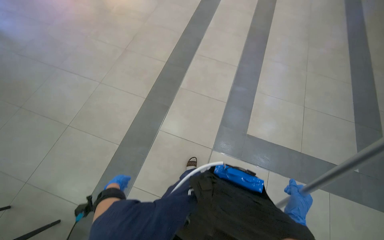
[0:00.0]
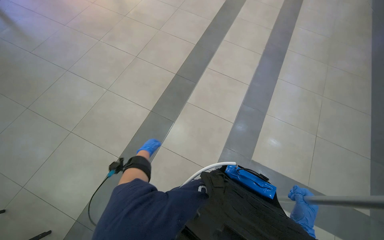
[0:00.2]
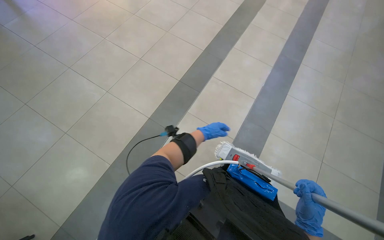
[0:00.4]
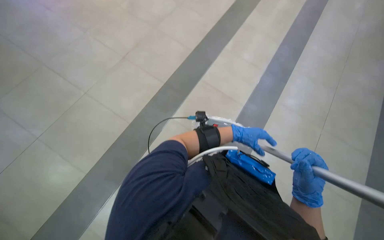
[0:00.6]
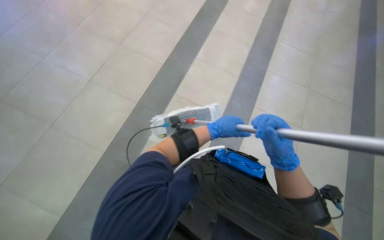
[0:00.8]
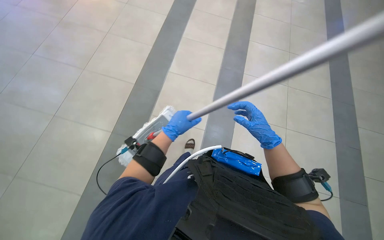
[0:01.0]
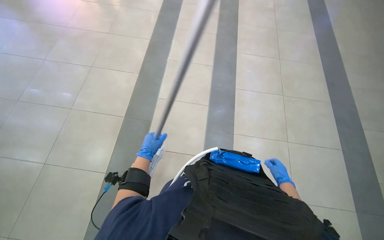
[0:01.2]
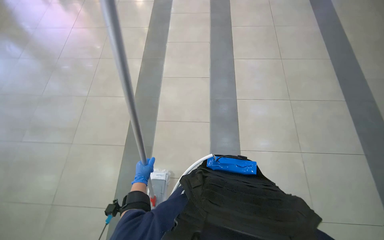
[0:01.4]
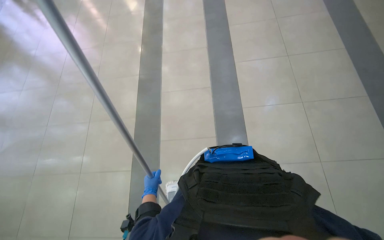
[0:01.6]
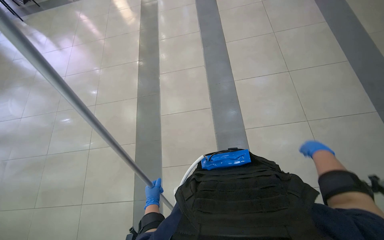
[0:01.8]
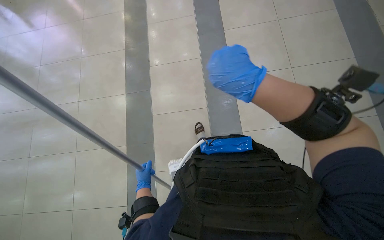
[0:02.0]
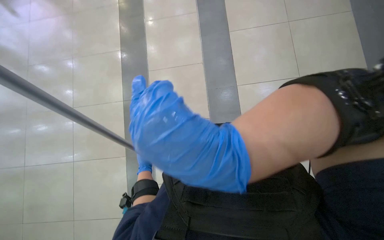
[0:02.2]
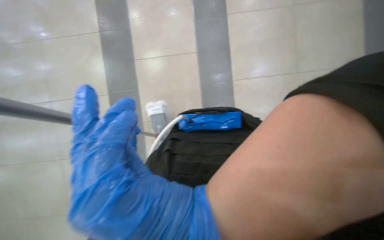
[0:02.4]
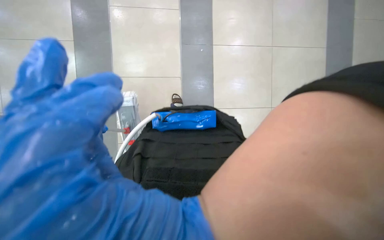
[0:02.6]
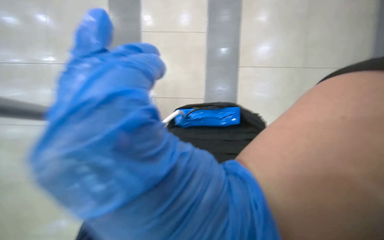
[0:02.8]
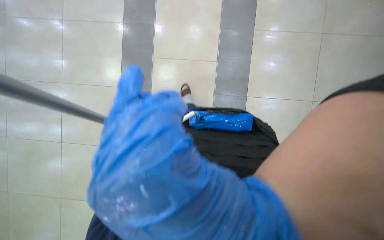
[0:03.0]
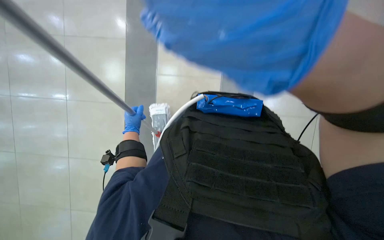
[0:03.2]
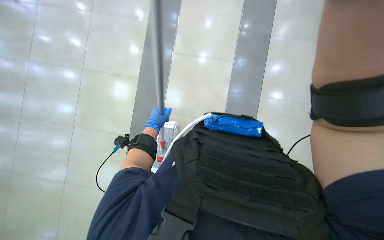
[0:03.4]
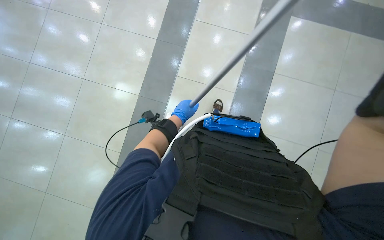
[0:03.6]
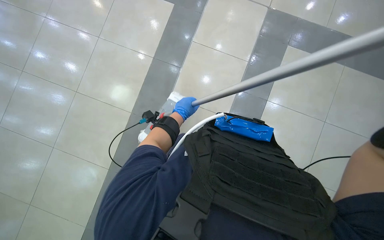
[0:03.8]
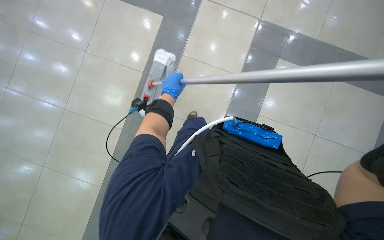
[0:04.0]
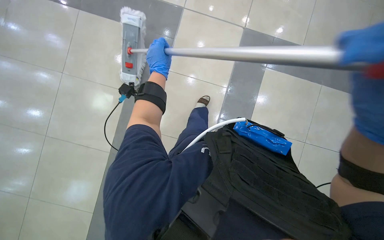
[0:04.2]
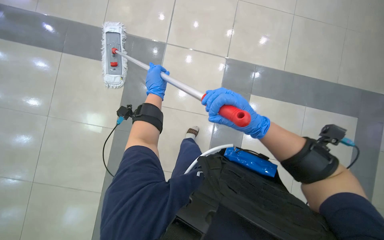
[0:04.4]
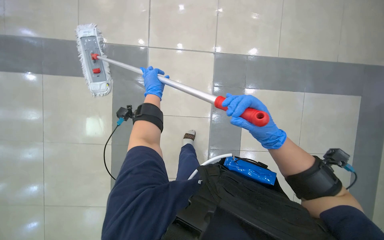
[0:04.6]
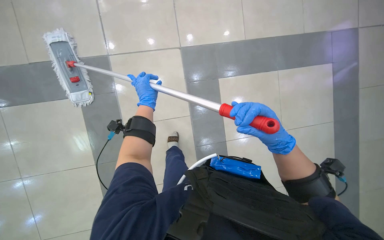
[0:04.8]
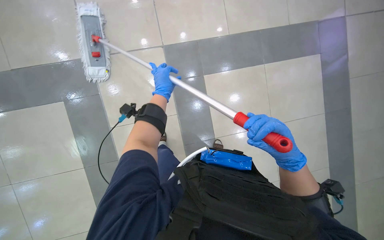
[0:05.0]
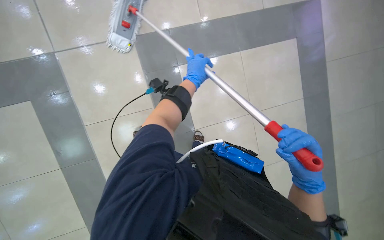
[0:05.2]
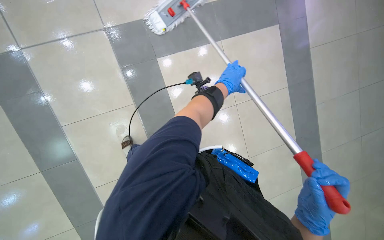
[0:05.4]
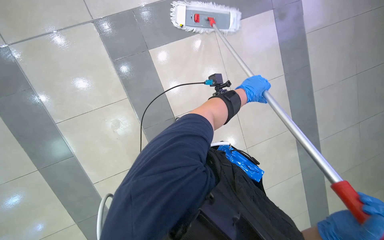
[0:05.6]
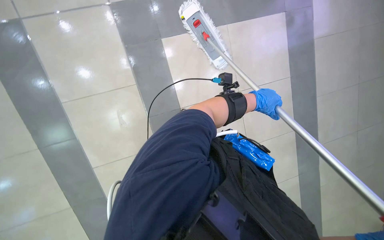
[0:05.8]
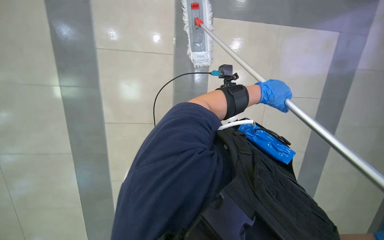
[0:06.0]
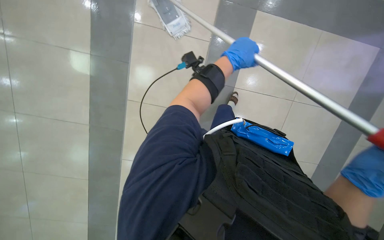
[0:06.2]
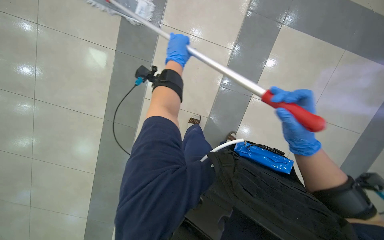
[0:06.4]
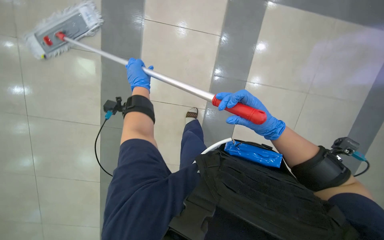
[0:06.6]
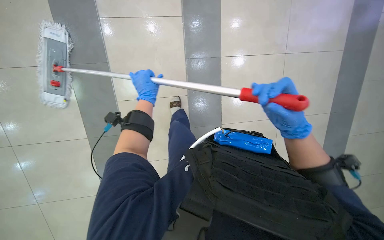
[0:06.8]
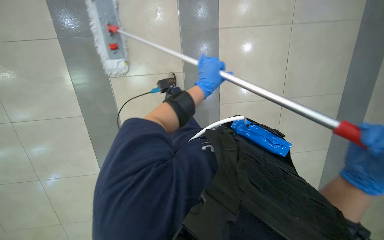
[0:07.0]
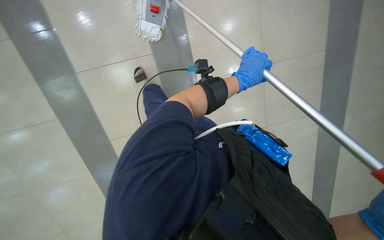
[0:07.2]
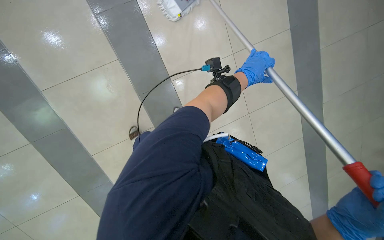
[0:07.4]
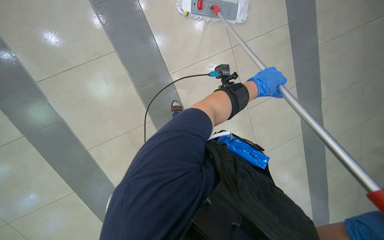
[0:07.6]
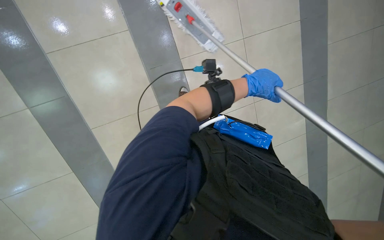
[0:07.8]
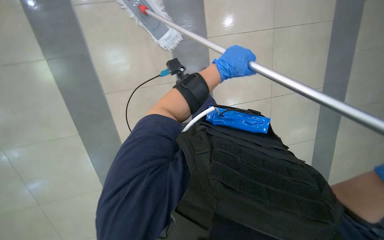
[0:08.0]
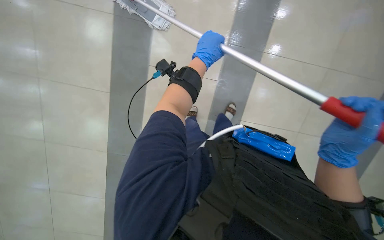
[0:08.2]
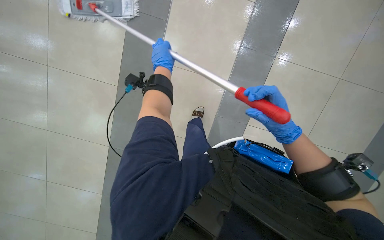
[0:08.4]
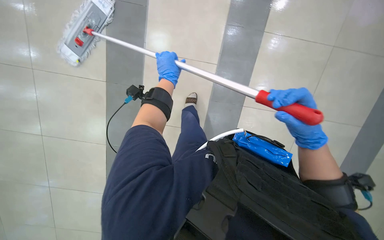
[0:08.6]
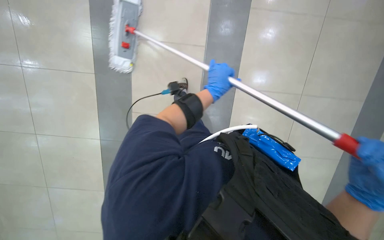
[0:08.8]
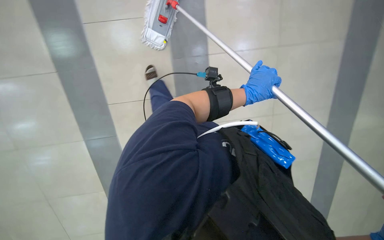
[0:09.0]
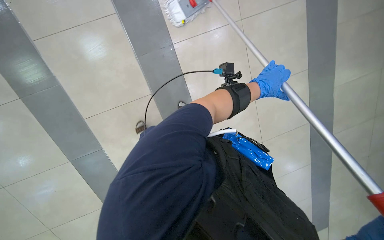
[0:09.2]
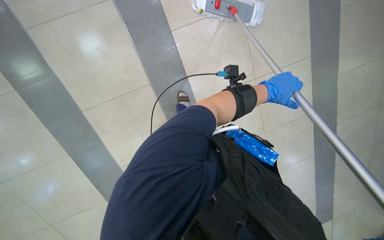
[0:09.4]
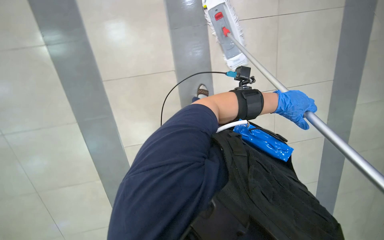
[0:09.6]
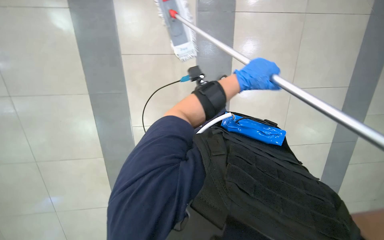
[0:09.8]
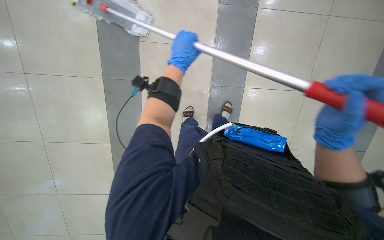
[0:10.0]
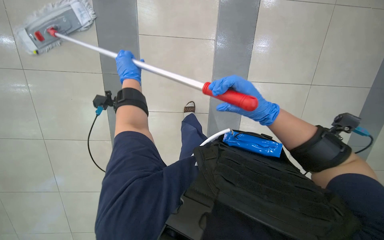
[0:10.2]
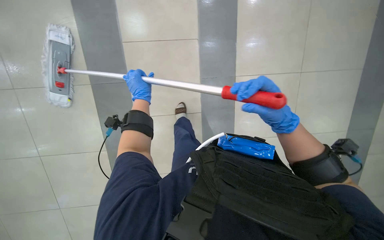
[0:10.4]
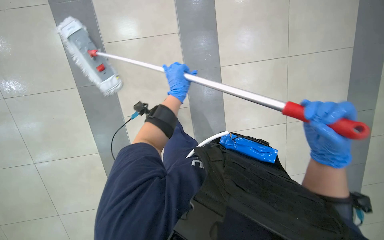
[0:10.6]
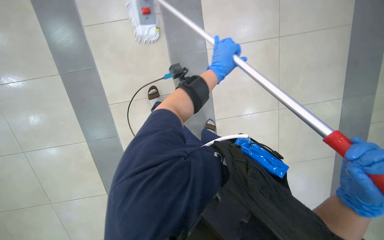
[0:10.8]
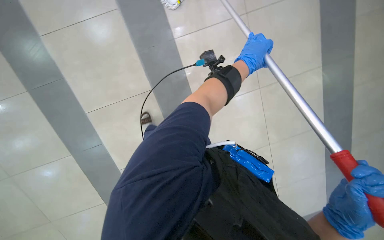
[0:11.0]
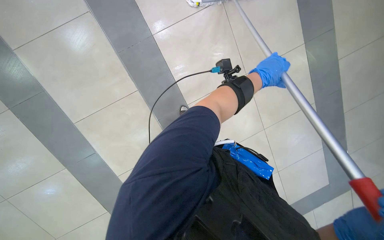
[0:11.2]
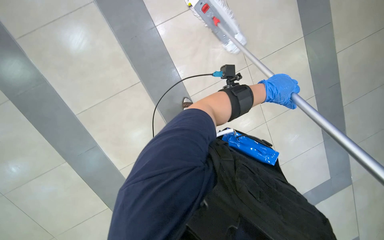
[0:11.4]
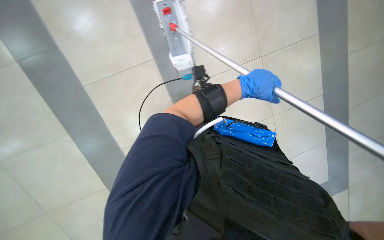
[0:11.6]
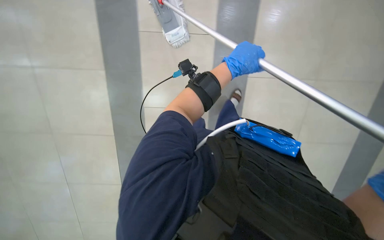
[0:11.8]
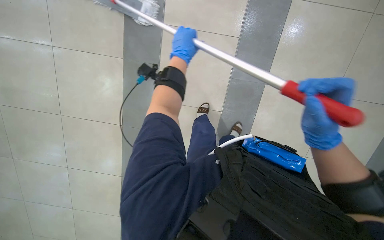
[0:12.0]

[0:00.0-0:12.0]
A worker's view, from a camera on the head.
Job: mopping floor.
The whole recording: Mopping floor with cleaning cart. The worker mops the floor, occasionally picking up debris and wringing the mop head using the cleaning cart.
0:00.0 to 0:01.6: The wearer moves about 60 cm.
0:03.0 to 0:04.4: The camera pitches upward, by about 25 degrees.
0:06.0 to 0:07.6: The left hand shifts some 10 cm farther from the camera, and moves approximately 40 cm to the left and comes back.
0:07.6 to 0:09.0: The head turns to the left by roughly 20 degrees. The view tilts about 15 degrees downward. The left hand goes to the left and returns, about 40 cm each way.
0:09.0 to 0:10.4: The left hand shifts approximately 40 cm to the left and farther from the camera.

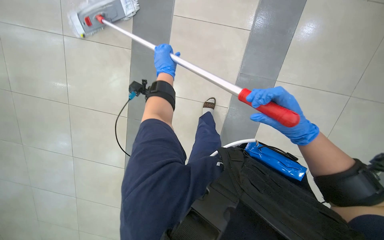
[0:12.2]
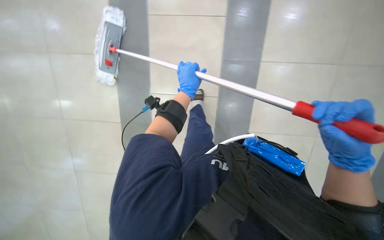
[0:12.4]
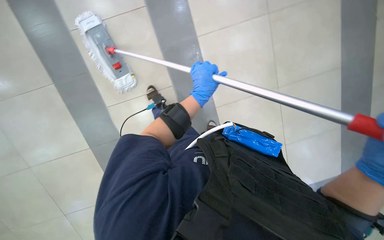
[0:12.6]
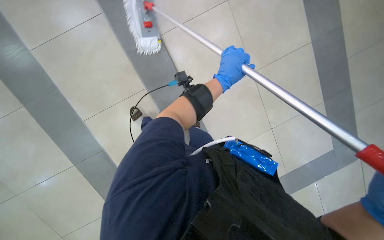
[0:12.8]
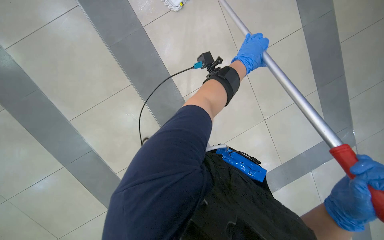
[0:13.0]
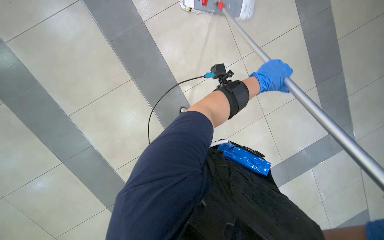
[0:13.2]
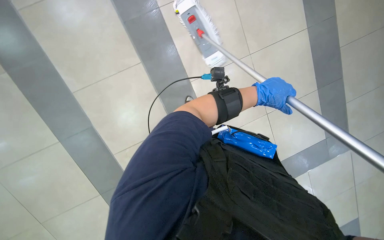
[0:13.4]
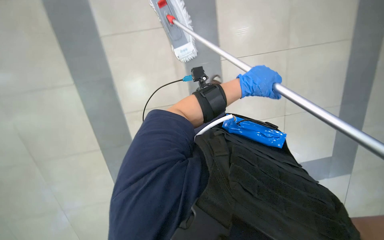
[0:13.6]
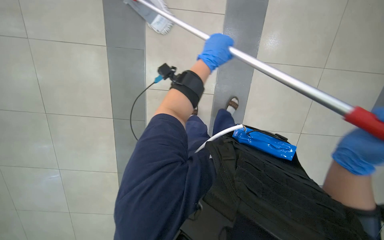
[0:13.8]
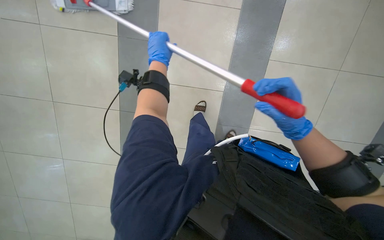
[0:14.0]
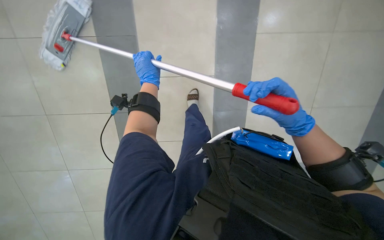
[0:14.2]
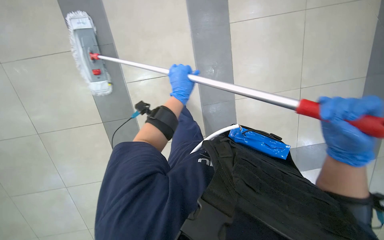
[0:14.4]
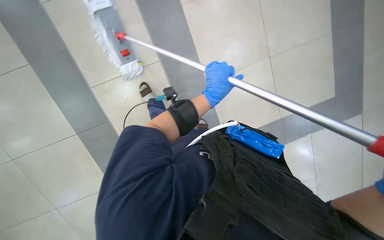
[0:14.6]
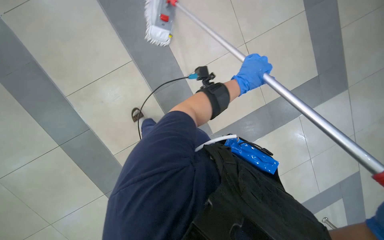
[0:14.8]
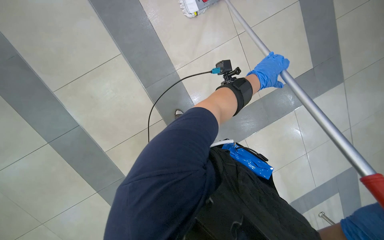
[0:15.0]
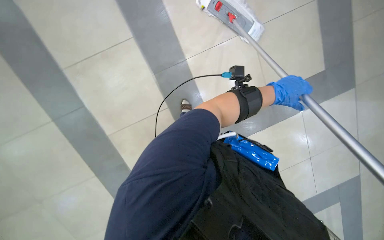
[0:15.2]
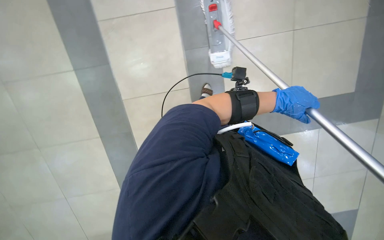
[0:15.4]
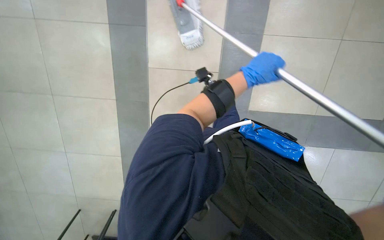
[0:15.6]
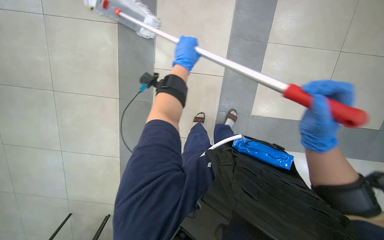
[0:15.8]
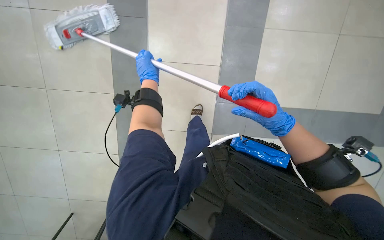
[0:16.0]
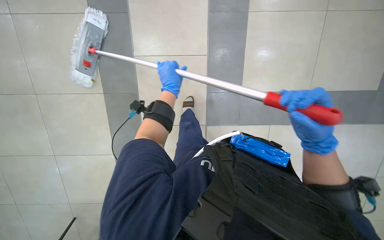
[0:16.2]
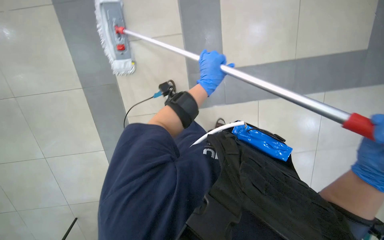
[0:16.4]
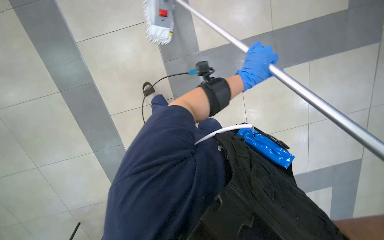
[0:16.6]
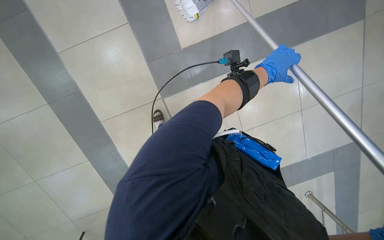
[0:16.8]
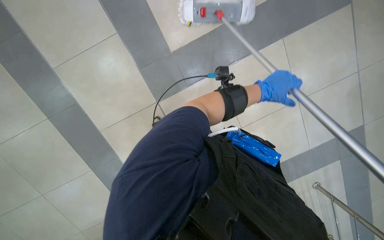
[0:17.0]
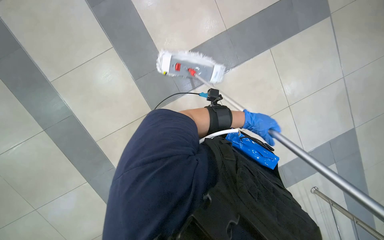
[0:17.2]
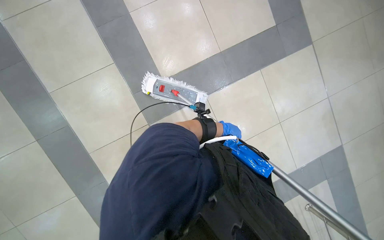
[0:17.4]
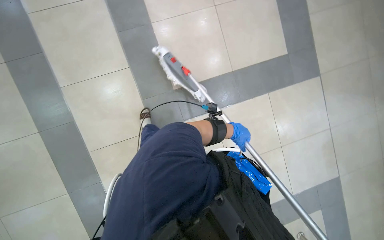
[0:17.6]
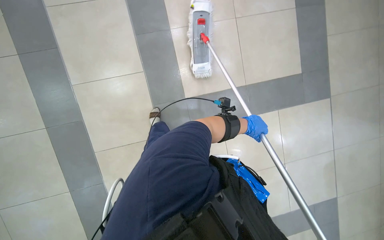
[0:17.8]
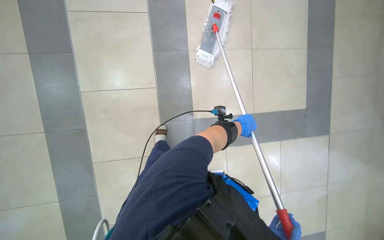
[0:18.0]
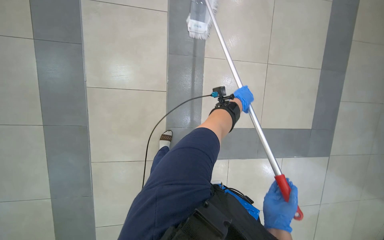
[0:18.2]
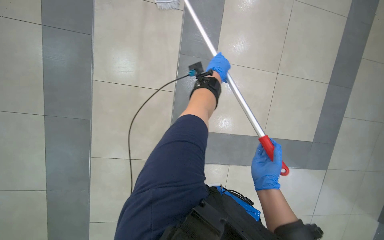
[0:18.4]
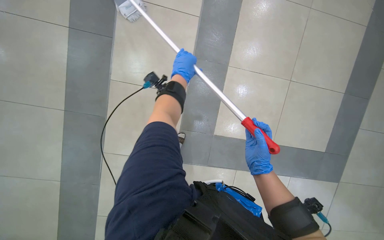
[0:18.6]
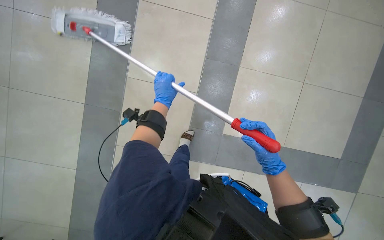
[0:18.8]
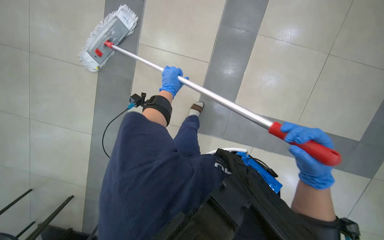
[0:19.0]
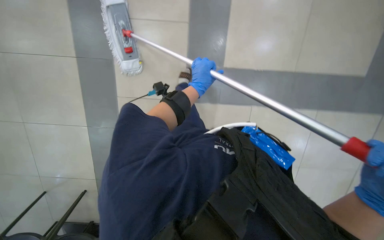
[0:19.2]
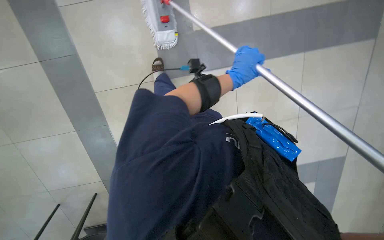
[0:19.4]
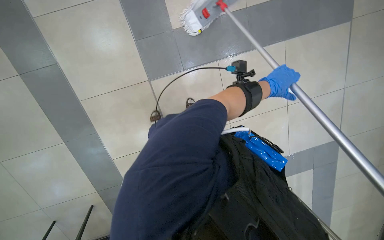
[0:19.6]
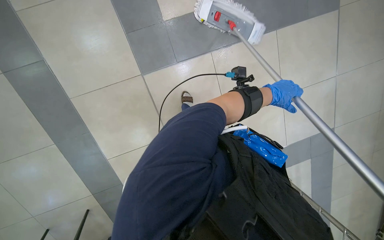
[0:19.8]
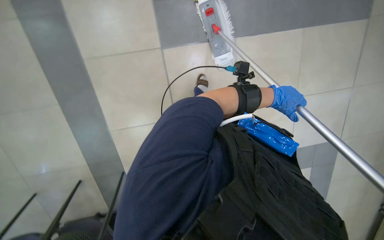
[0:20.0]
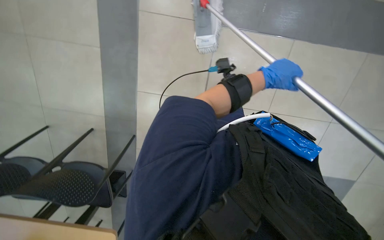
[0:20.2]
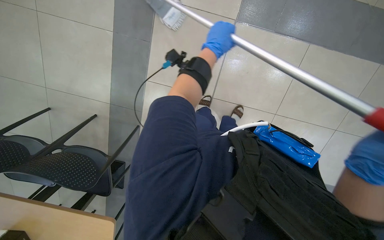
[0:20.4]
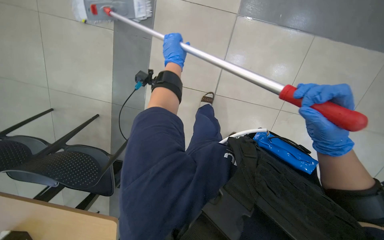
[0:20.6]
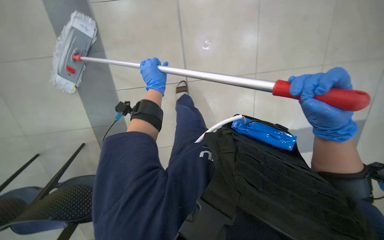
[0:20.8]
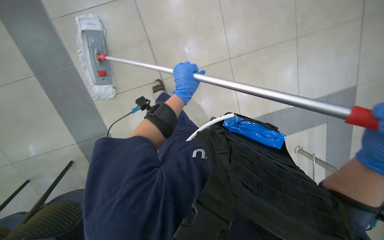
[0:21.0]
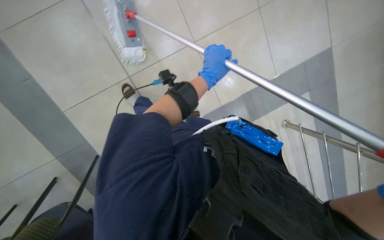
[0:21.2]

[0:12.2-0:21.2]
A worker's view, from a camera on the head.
Job: mopping floor.
The whole recording: Mopping floor with cleaning cart. The worker mops the floor, occasionally picking up debris and wringing the mop head using the cleaning cart.
0:12.2 to 0:13.8: The view tips downward by roughly 20 degrees. The left hand shifts roughly 20 cm to the right and nearer to the camera.
0:13.8 to 0:15.2: The left hand goes roughly 15 cm to the right and down the picture.
0:15.2 to 0:16.6: The view tilts about 15 degrees downward. The left hand travels to the left and back again, approximately 40 cm each way.
0:16.6 to 0:18.2: The camera sweeps to the right, by approximately 20 degrees. The wearer looks about 30 degrees further upward.
